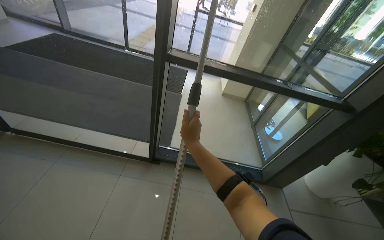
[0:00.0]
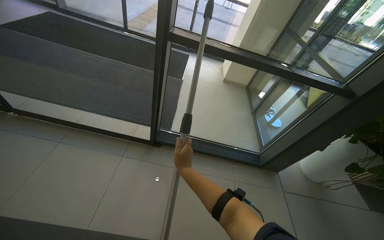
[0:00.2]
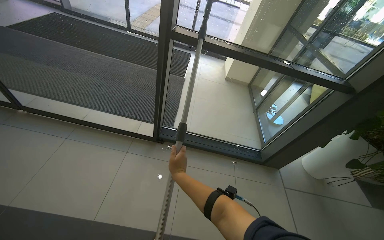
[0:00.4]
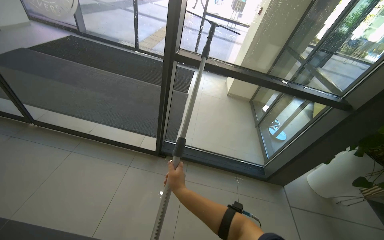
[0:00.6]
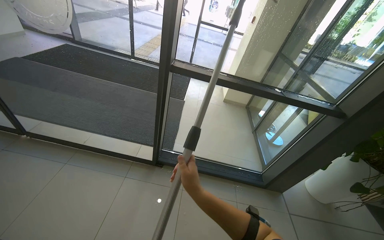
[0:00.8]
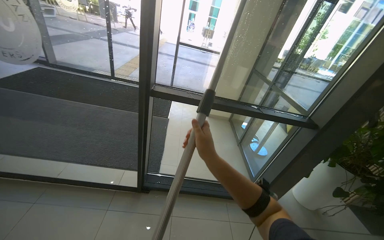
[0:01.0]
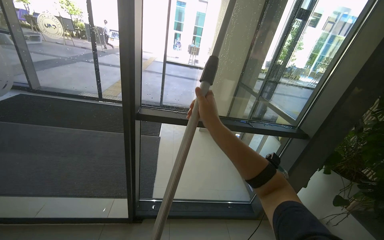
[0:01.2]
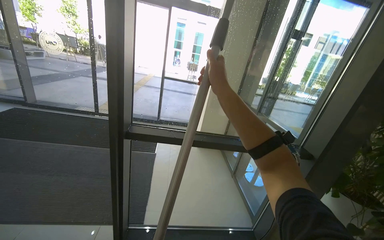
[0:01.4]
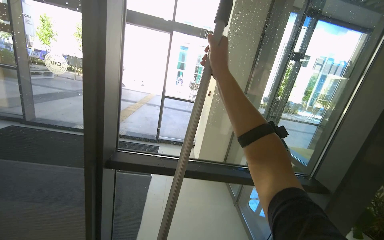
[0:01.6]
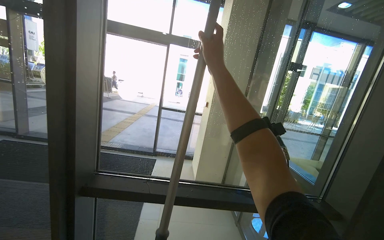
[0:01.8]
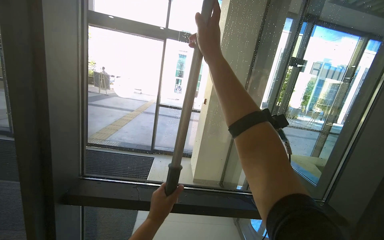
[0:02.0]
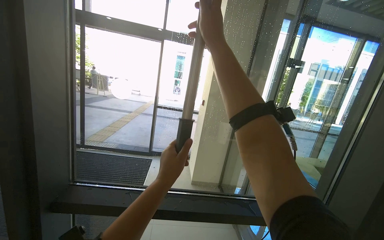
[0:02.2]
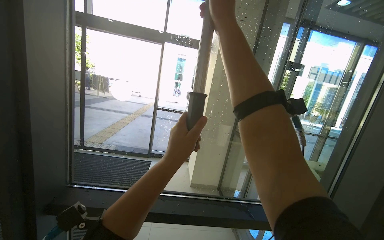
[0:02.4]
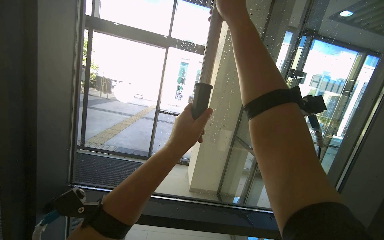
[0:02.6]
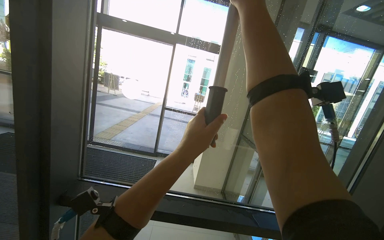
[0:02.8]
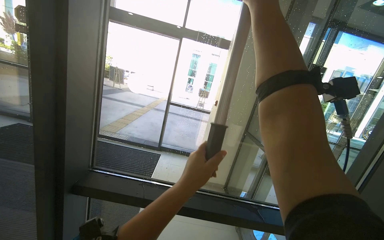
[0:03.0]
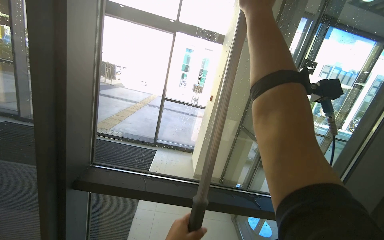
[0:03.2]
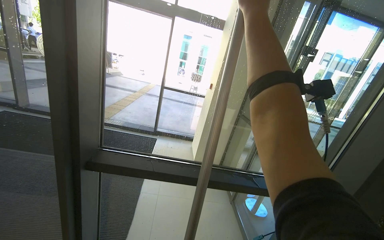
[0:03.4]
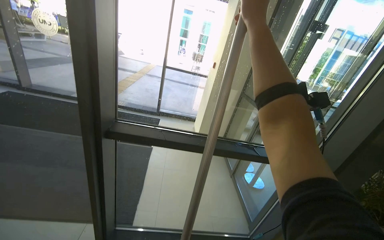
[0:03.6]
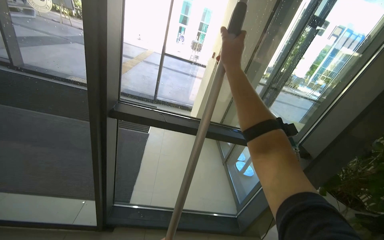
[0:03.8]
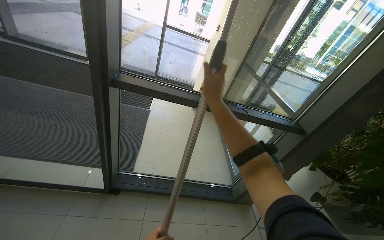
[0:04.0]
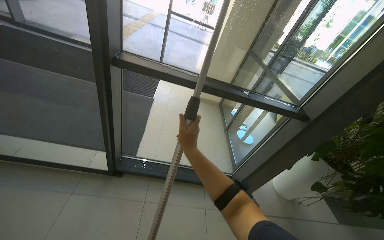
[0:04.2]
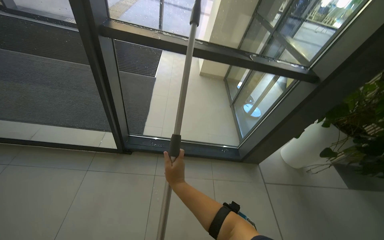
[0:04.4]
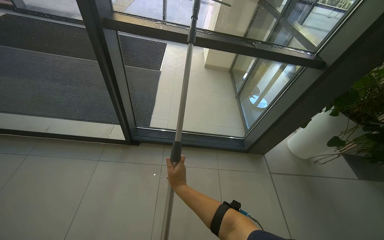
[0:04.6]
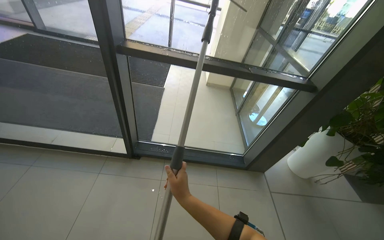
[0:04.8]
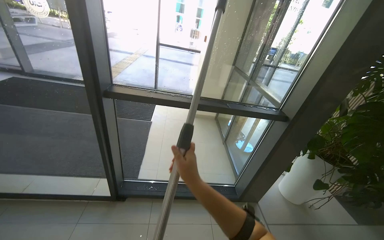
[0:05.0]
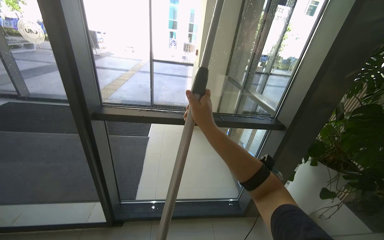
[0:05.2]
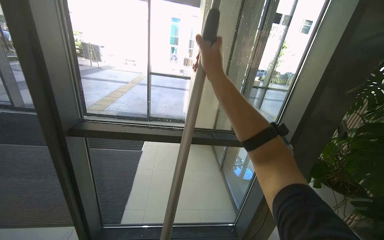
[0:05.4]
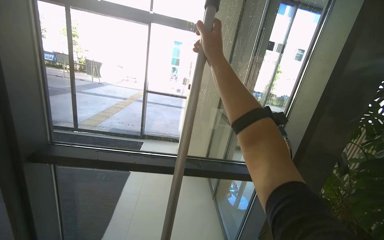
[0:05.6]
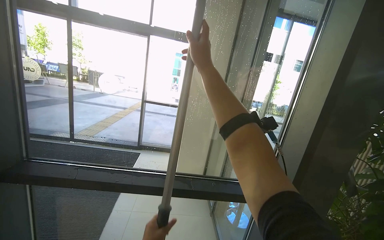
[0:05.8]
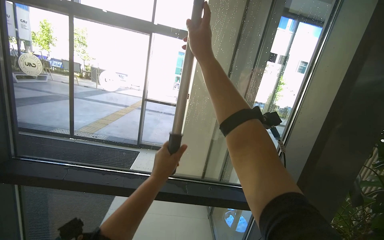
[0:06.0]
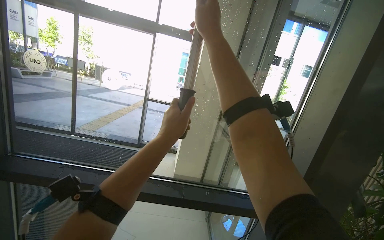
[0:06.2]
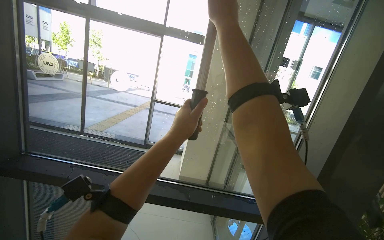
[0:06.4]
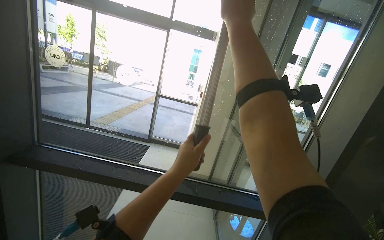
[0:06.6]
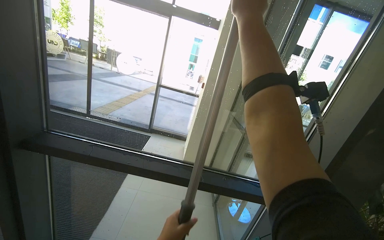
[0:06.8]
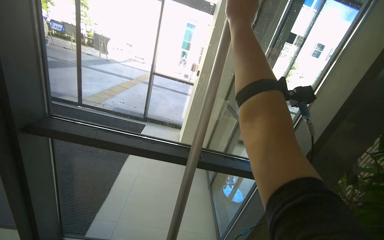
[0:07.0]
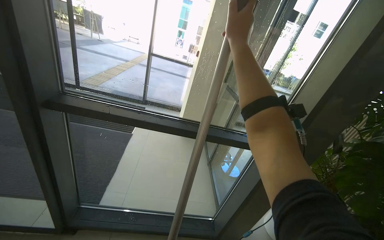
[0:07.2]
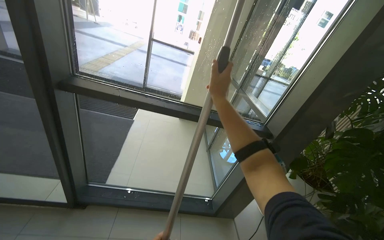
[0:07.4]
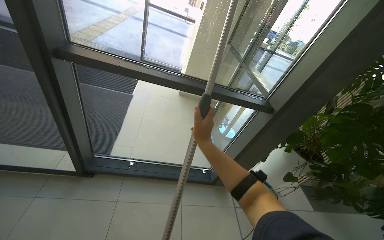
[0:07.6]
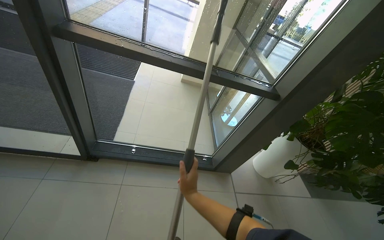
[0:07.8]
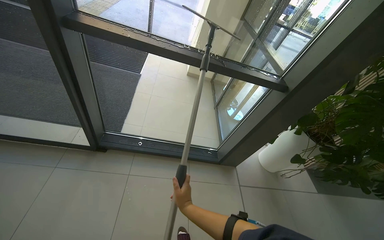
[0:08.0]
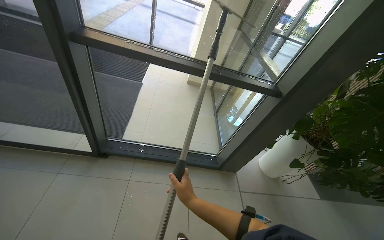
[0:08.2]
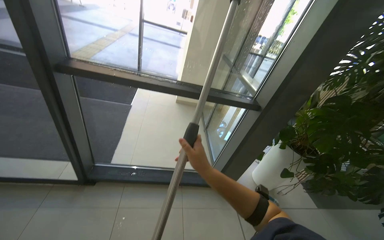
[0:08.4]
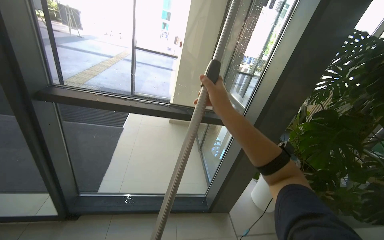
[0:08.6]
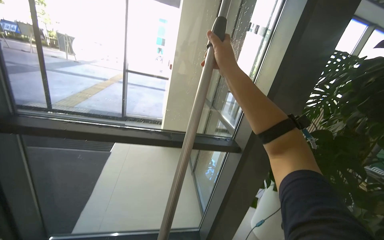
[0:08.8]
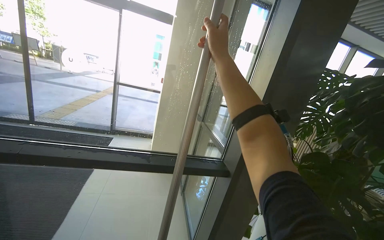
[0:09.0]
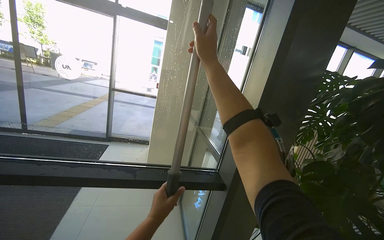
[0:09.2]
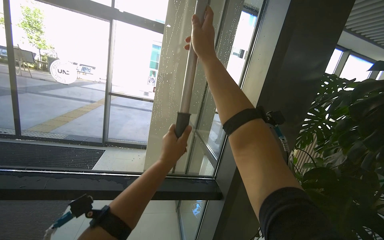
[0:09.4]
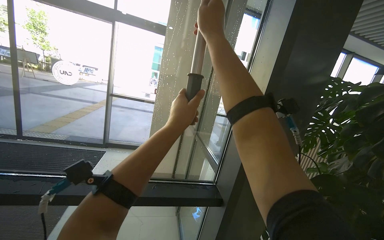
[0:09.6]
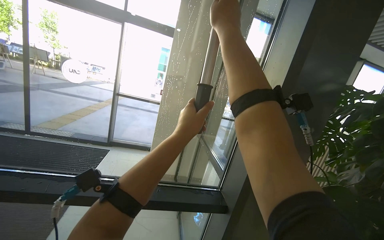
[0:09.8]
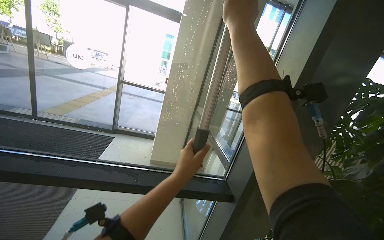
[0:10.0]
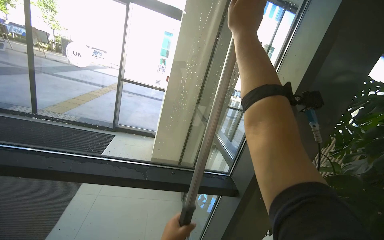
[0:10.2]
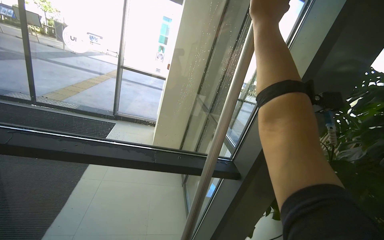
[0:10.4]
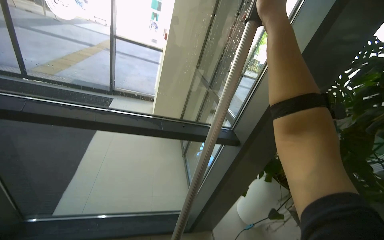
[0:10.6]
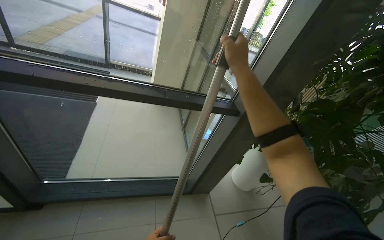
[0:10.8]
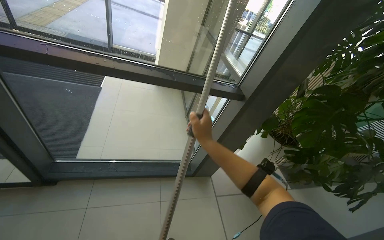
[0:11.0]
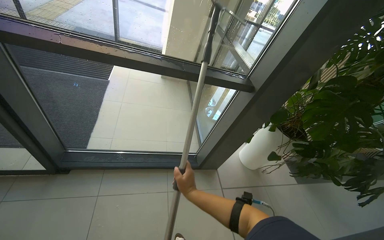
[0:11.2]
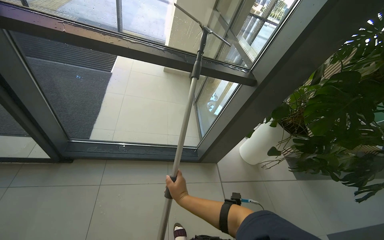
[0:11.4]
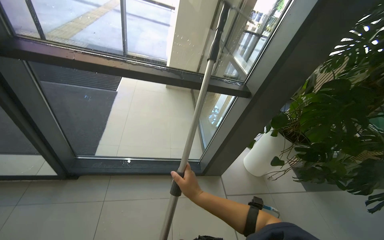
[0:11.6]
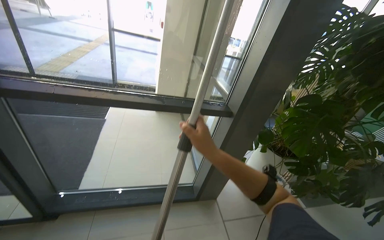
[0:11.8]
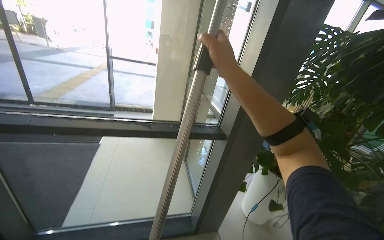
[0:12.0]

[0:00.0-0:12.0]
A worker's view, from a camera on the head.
Job: cleaning windows.
The whole recording: Cleaning glass panels with squeegee. The worker cleans large glass panels using a squeegee and a cloth.
0:00.0 to 0:01.6: The wearer looks some 25 degrees further upward.
0:01.6 to 0:03.0: The right hand is displaced up the picture and to the right by some 25 cm.
0:03.0 to 0:04.4: The wearer looks roughly 35 degrees further downward. The right hand heads down the picture, covering approximately 1 m.
0:04.4 to 0:06.0: The camera travels roughly 50 cm. The wearer looks some 35 degrees further upward.
0:06.0 to 0:07.6: The camera pitches downward, by some 30 degrees. The right hand moves down the picture, roughly 50 cm.
0:07.6 to 0:09.0: The view tilts about 25 degrees upward.
0:10.4 to 0:12.0: The right hand goes down the picture and returns, roughly 80 cm each way.

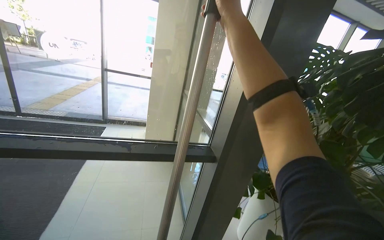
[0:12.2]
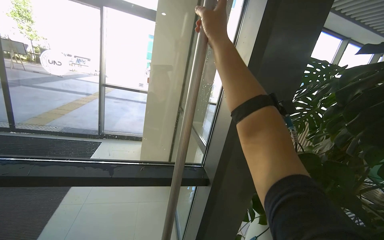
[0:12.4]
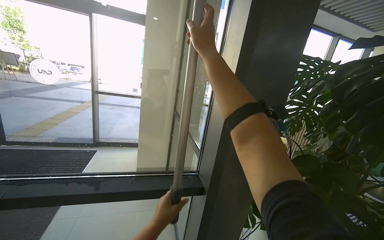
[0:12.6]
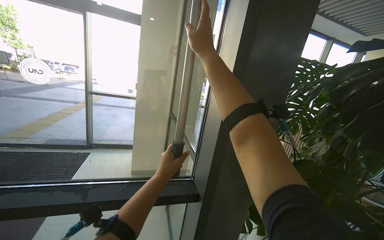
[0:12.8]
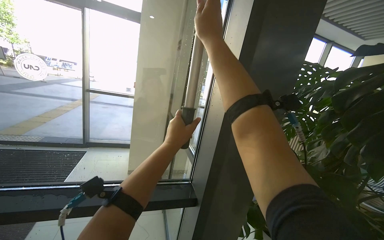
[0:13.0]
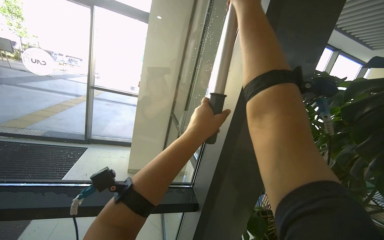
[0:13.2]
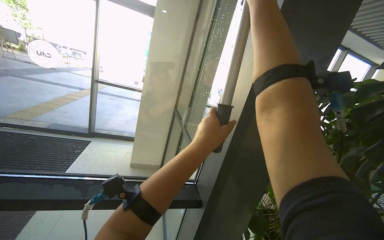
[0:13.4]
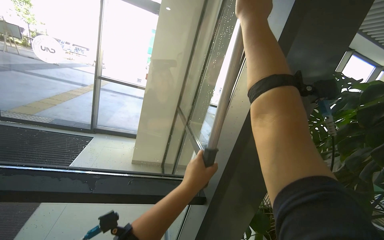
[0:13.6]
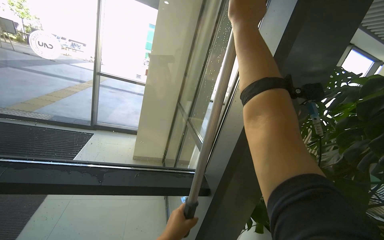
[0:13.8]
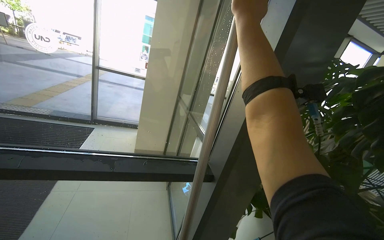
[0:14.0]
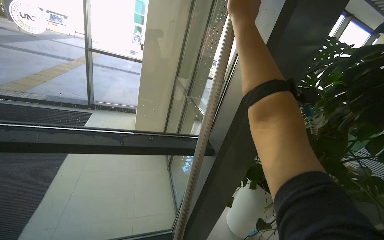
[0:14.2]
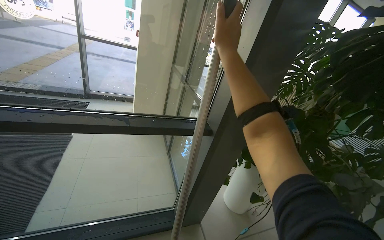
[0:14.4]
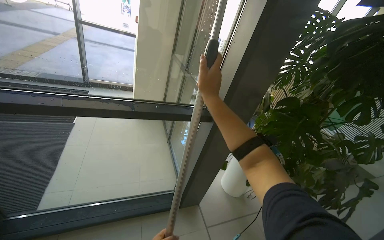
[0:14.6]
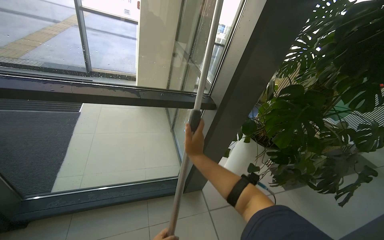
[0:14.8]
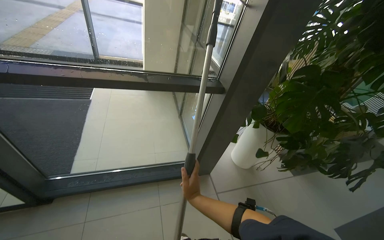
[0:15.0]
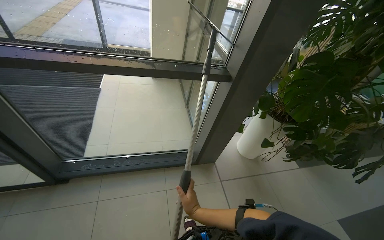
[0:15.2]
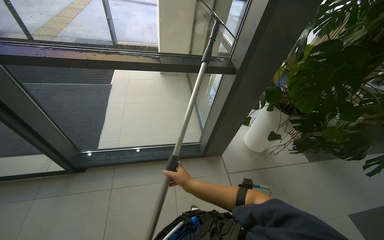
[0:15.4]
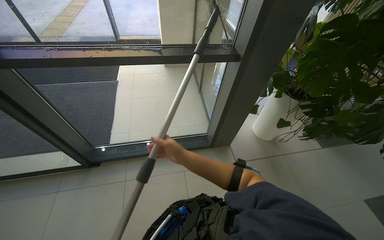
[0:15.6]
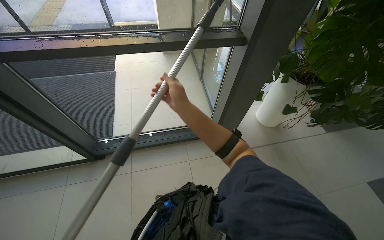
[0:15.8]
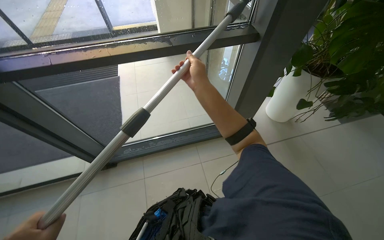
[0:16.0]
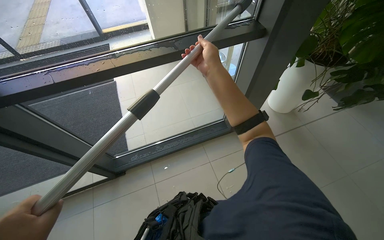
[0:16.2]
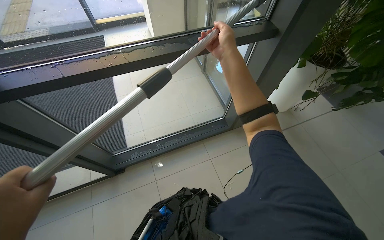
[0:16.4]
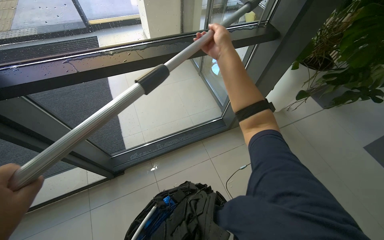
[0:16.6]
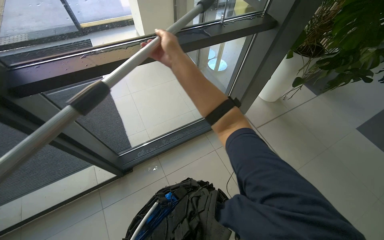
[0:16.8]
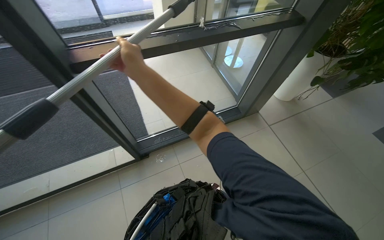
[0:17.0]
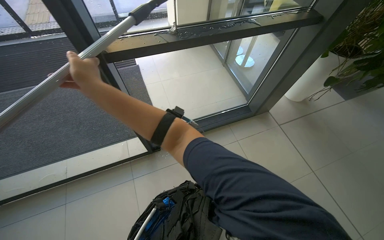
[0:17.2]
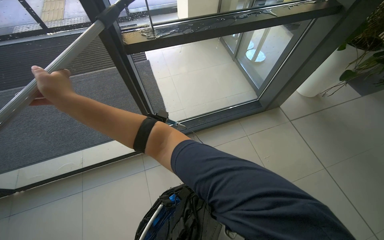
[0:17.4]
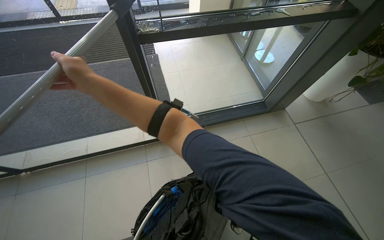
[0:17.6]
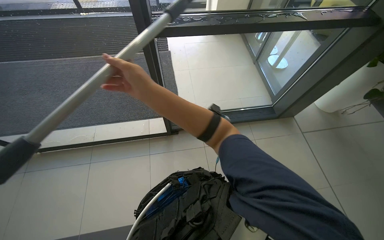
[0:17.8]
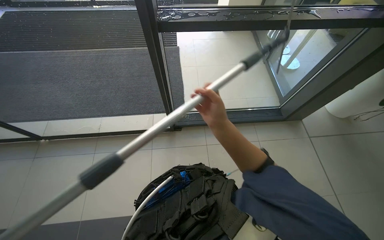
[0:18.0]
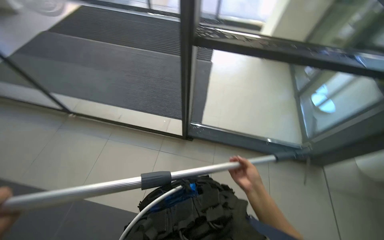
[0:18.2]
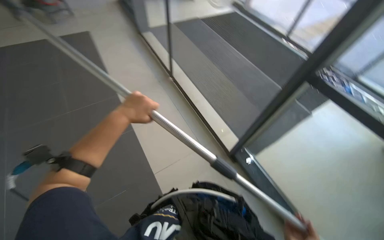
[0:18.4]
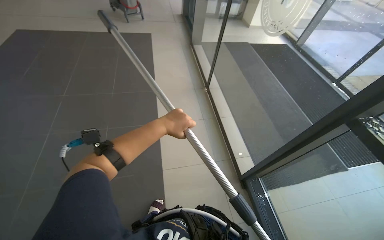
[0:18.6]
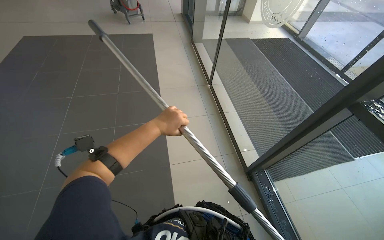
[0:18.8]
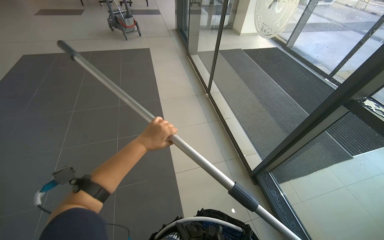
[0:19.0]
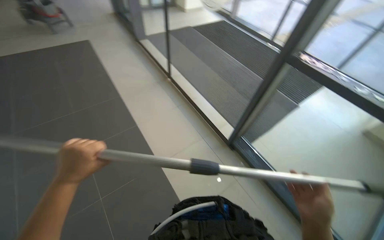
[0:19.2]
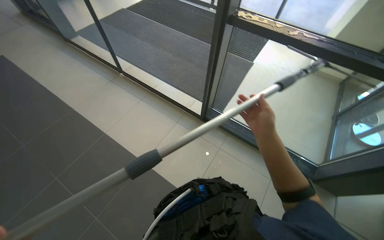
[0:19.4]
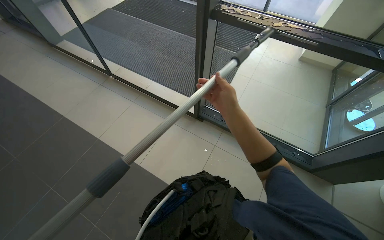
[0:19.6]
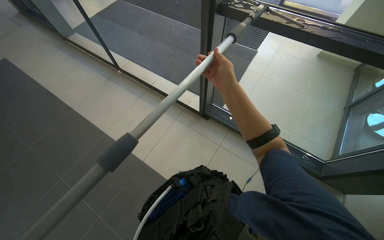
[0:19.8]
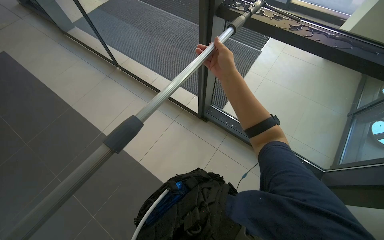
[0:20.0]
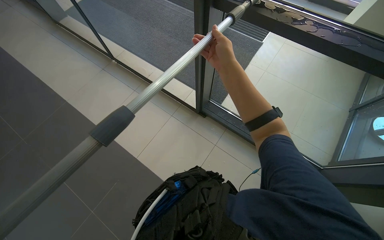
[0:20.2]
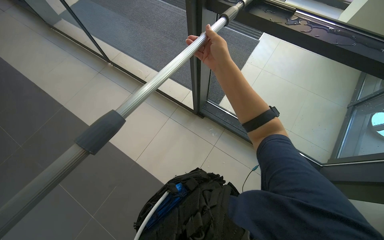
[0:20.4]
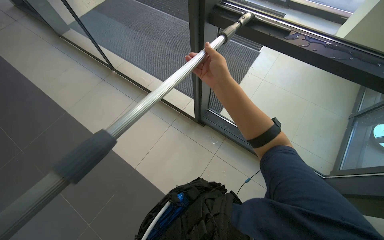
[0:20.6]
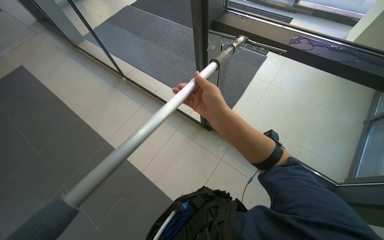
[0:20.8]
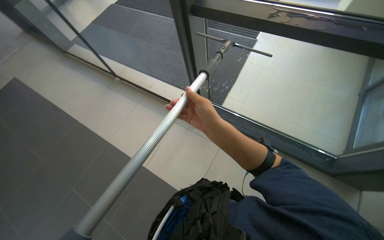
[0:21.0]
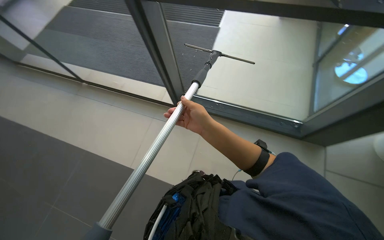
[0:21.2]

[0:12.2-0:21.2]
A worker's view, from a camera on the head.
Job: cleaning windows.
The whole recording: Cleaning glass panels with squeegee. The worker cleans large glass panels using a squeegee and a cloth.
0:13.8 to 0:15.2: The view tips downward by approximately 30 degrees. The right hand moves down the picture, approximately 90 cm.
0:15.2 to 0:16.6: The camera pitches downward, by some 10 degrees. The right hand shifts about 50 cm up the picture.
0:16.6 to 0:18.2: The camera is carried some 50 cm. The wearer looks about 35 degrees further to the left.
0:18.2 to 0:19.8: The wearer's head swings roughly 25 degrees to the left.
0:19.8 to 0:21.2: The right hand heads down the picture, covering some 25 cm.
